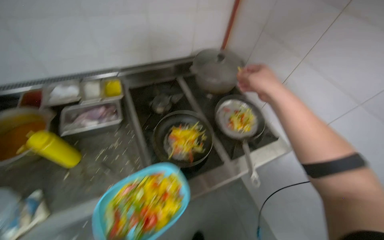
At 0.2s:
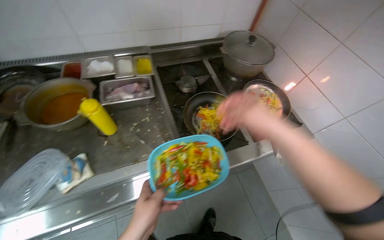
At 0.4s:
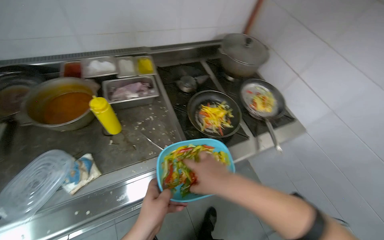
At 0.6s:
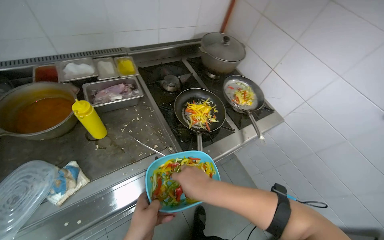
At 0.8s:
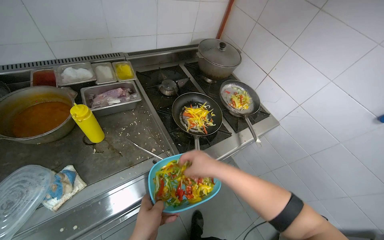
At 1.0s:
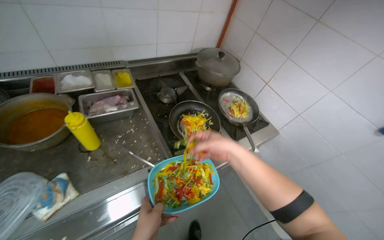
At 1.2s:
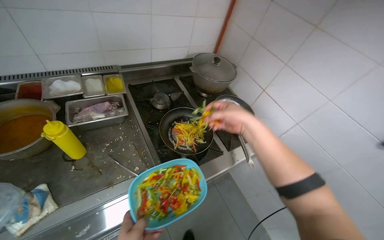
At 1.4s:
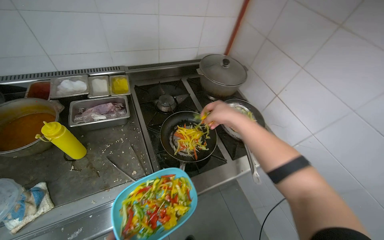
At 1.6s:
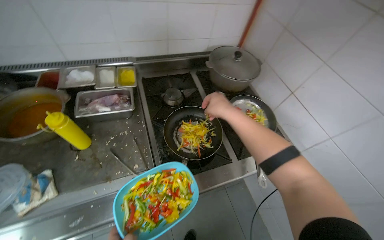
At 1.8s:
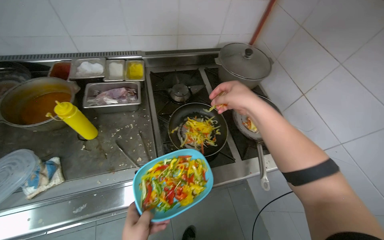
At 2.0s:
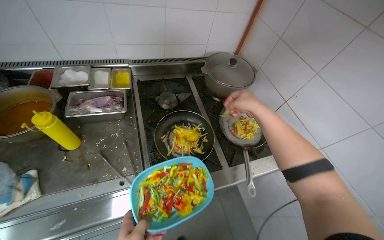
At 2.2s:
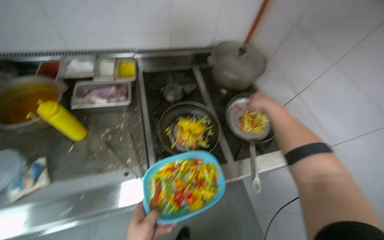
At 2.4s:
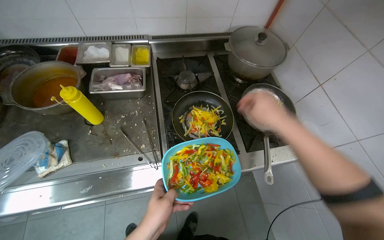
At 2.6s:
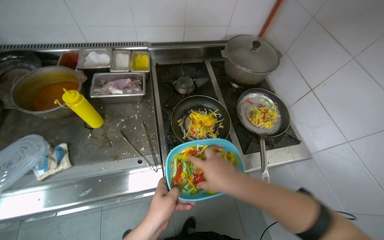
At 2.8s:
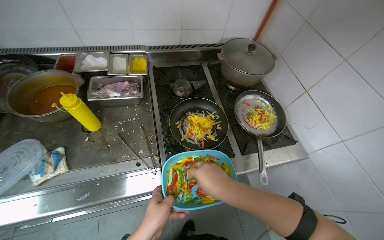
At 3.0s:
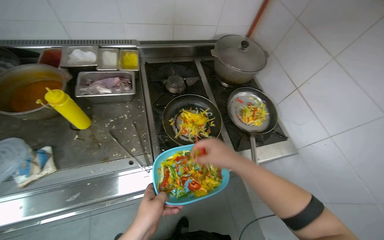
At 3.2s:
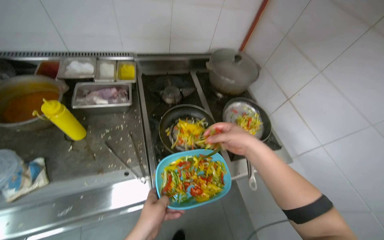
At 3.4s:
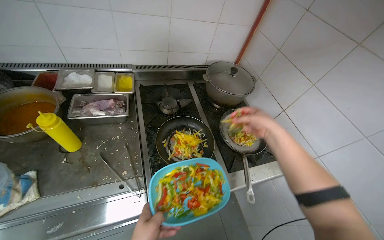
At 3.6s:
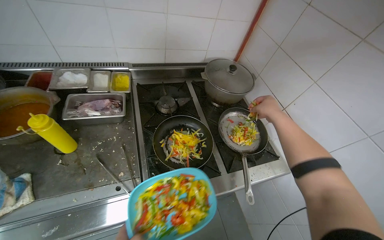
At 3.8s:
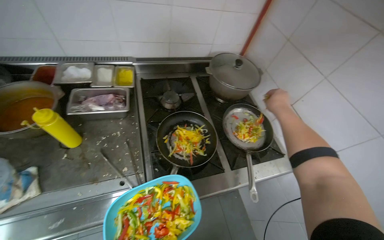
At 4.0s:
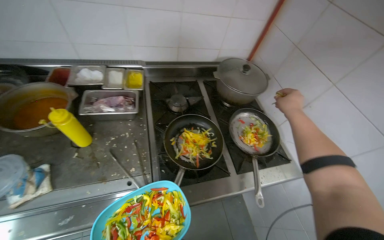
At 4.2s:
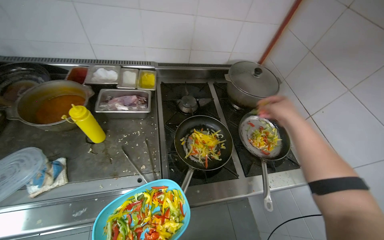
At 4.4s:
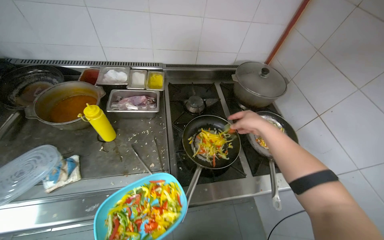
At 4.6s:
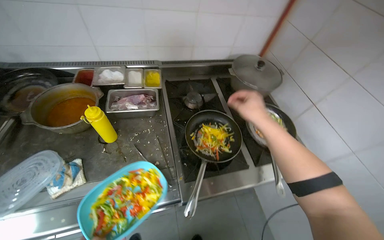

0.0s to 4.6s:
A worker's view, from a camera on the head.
Job: cooking food.
The whole recording: Transferring sliced vegetables to pans. The worker transfers sliced vegetables from a container into two frying pans on the stove.
0.0s to 1.6s: The right hand heads to the left, covering approximately 15 cm, and travels down the picture and back again, some 40 cm each way.
1.6s to 3.0s: The right hand goes approximately 20 cm down the picture.
3.0s to 4.6s: The right hand moves up the picture, approximately 15 cm.

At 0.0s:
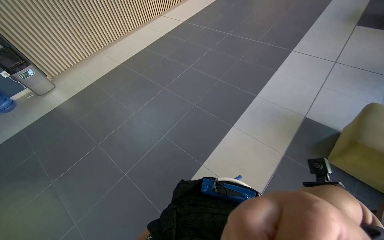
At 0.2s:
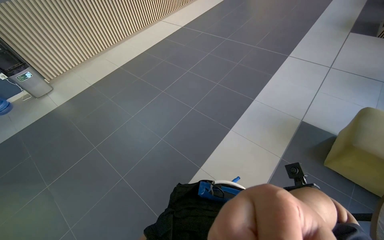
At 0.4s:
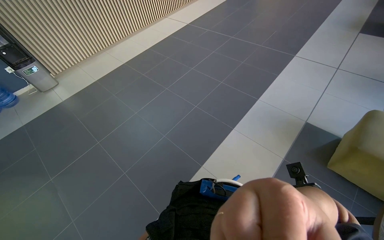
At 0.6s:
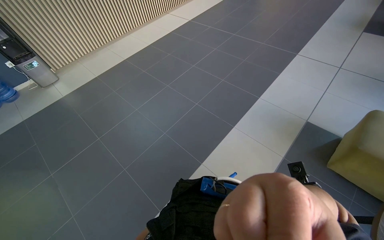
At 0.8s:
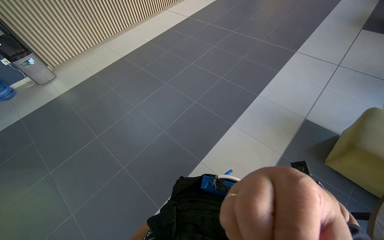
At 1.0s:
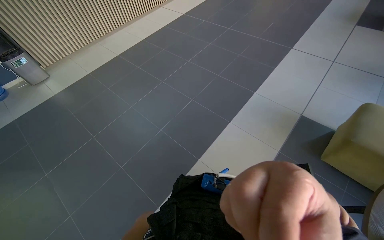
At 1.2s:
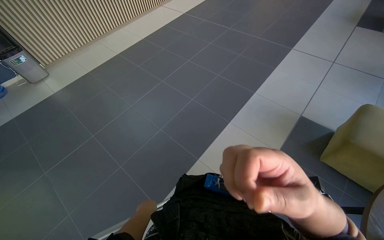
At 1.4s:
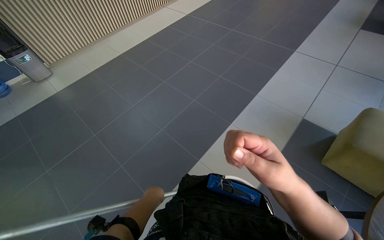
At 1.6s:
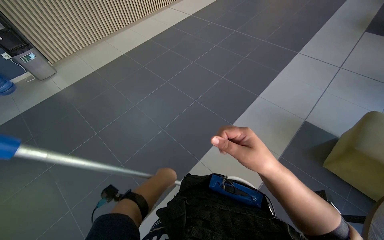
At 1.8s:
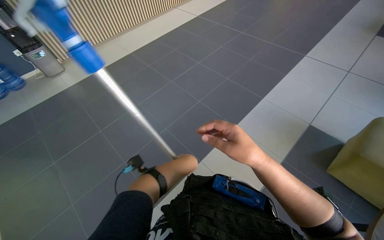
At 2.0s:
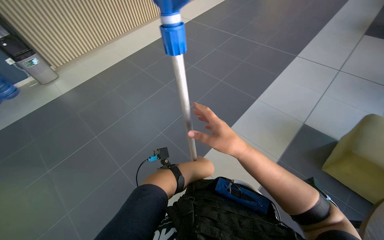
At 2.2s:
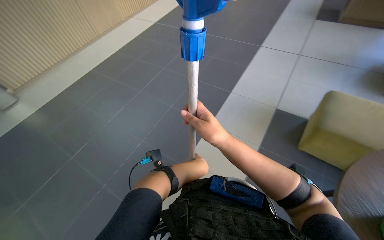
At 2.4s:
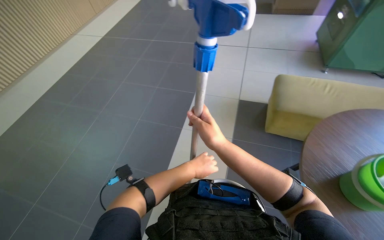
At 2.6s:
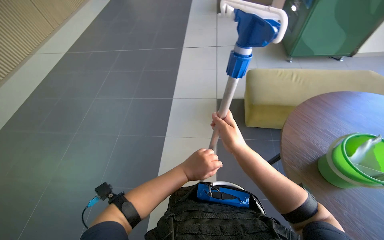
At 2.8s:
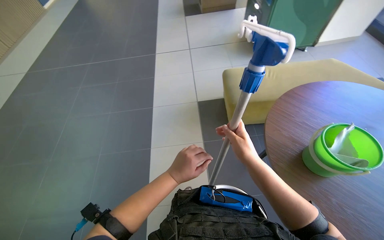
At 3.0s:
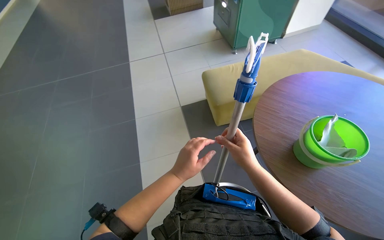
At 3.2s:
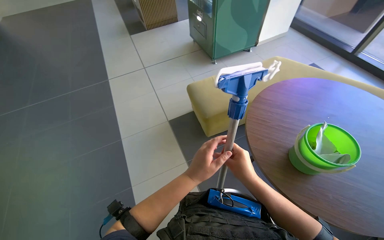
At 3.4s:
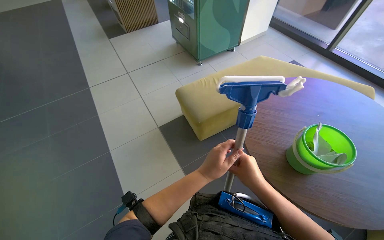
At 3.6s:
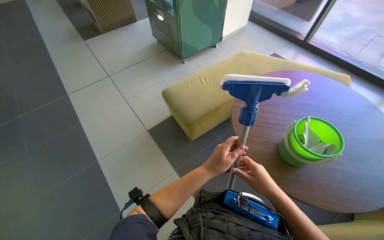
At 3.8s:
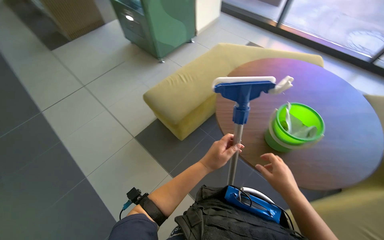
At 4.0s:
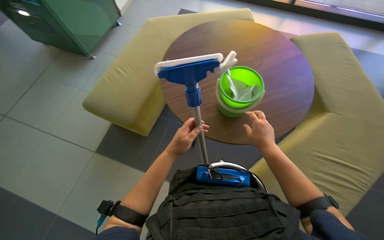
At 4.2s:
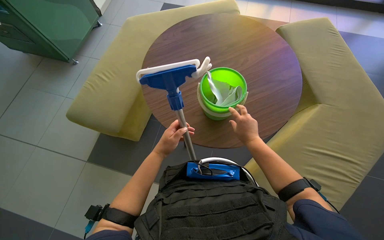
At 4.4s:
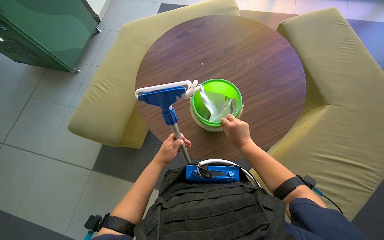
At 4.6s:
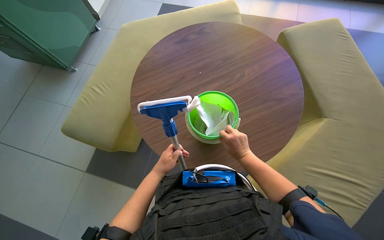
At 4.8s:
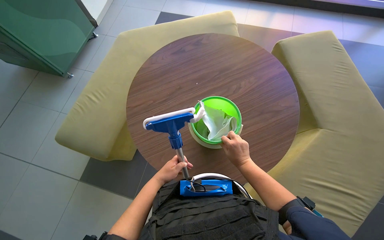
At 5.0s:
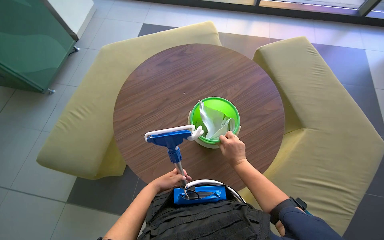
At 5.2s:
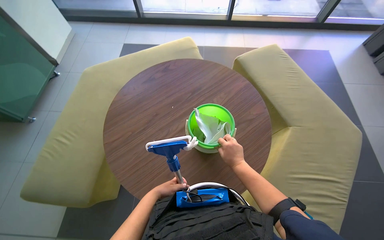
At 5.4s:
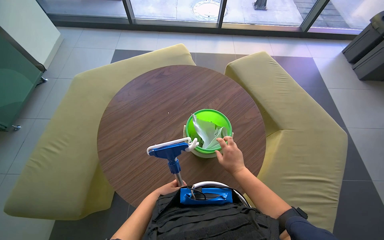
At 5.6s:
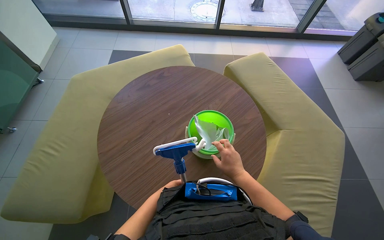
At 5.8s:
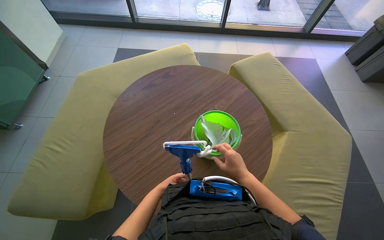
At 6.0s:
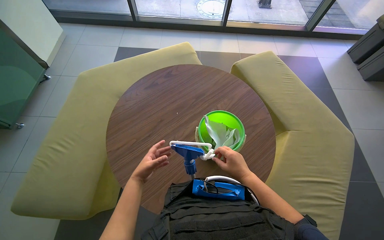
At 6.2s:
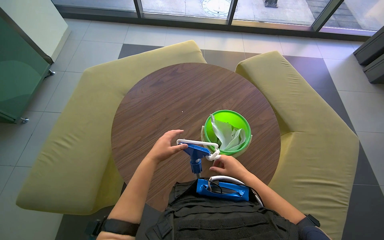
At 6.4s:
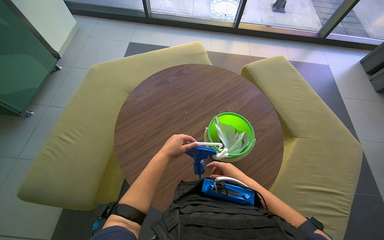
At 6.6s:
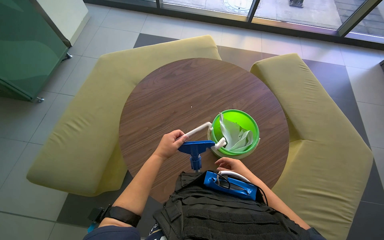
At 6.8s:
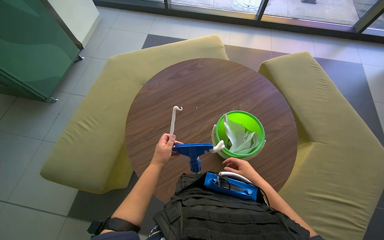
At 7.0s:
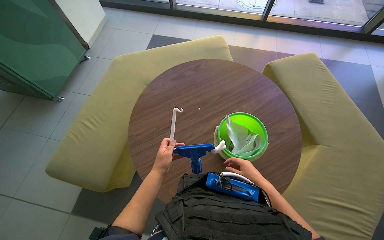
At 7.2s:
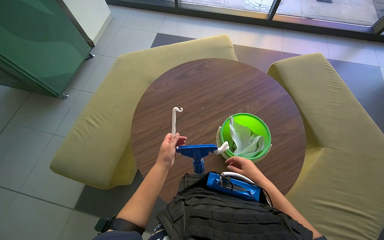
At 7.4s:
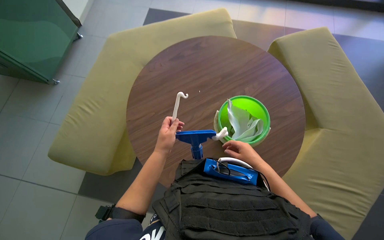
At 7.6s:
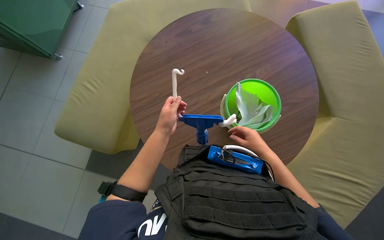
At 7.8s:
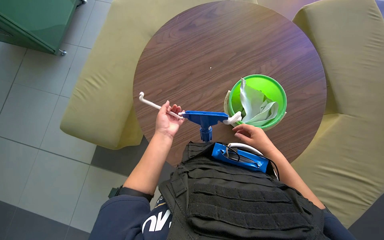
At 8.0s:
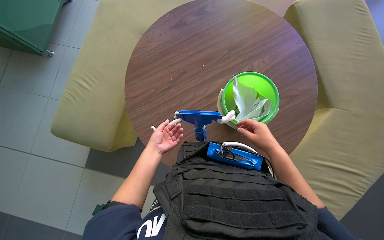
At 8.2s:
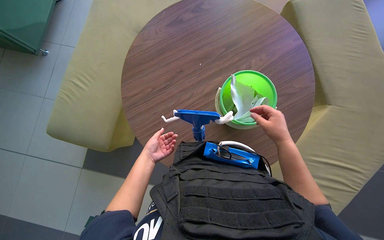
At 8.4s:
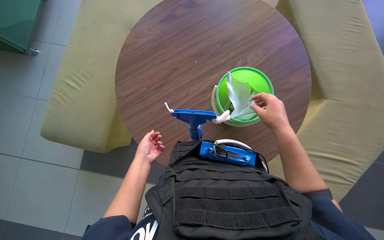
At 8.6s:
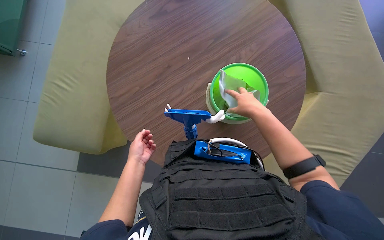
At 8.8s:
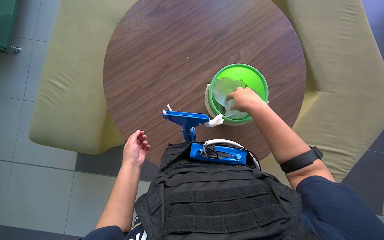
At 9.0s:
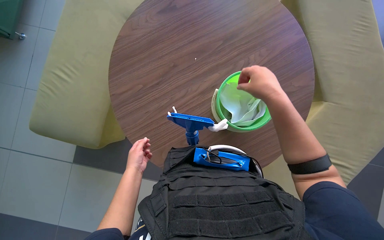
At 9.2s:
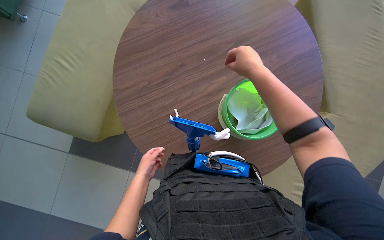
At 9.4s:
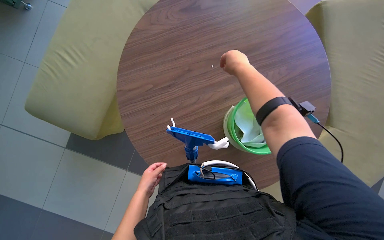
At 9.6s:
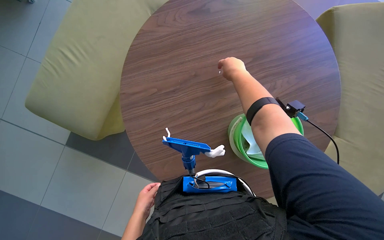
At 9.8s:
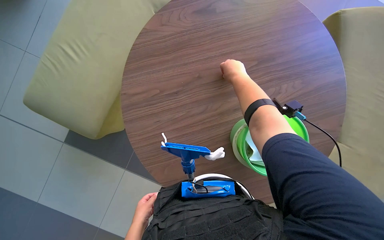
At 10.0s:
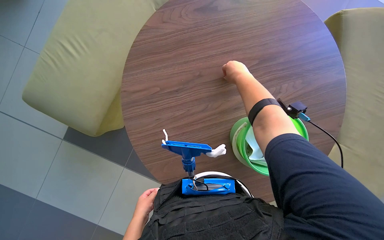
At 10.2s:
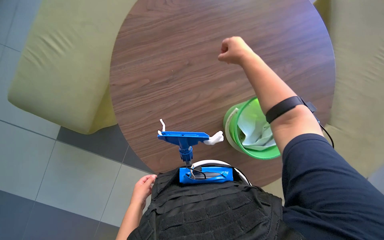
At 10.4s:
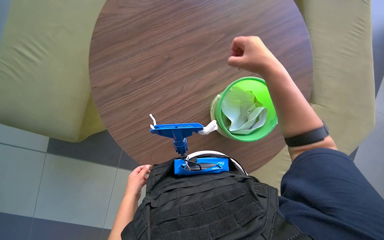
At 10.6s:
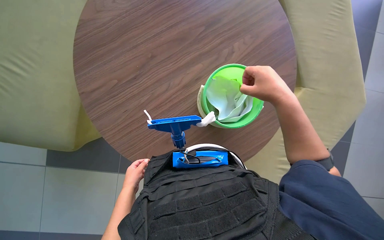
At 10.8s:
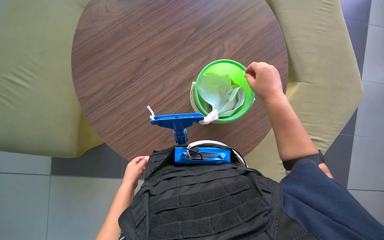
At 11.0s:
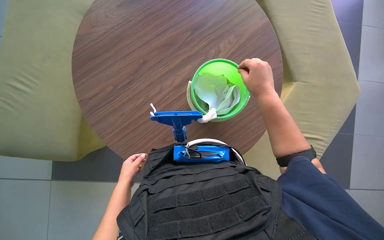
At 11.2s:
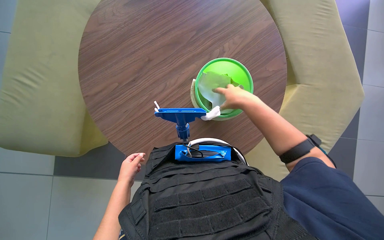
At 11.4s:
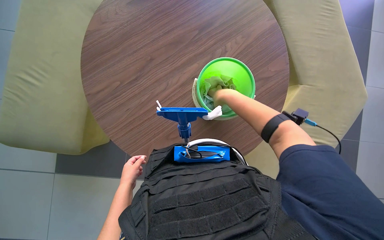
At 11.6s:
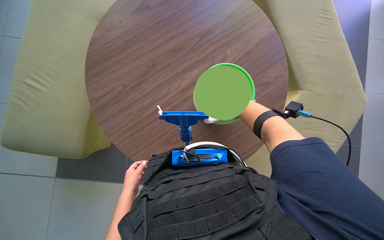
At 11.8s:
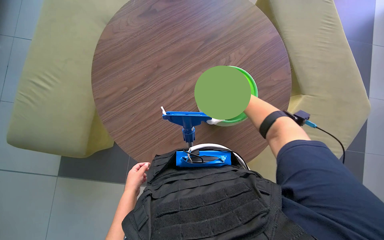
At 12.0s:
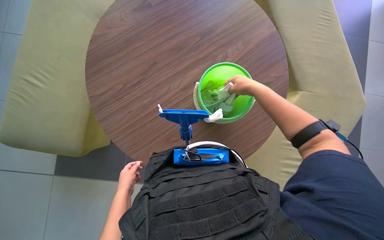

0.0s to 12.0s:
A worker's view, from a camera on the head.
Job: preparing cleaning supplies.
The whole recording: Preparing squeegee and cloth. The worker attaches a cloth to the squeegee tool, then dips it into the bucket and wrings it out.
1.6s to 3.0s: The wearer looks roughly 35 degrees further to the right.
3.0s to 4.4s: The head turns to the right by about 60 degrees.
4.4s to 6.0s: The head rotates approximately 15 degrees to the right. The left hand shifts roughly 15 cm to the left.
6.0s to 7.6s: The wearer looks roughly 15 degrees further downward.
7.6s to 9.0s: The right hand heads up the picture and nearer to the camera, covering approximately 20 cm. Meanwhile the left hand heads down the picture and farther from the camera, covering approximately 15 cm.
9.0s to 10.4s: The right hand is displaced up the picture by approximately 10 cm, and goes farther from the camera and returns, some 15 cm each way, while the left hand travels down the picture by some 10 cm.
10.4s to 12.0s: The right hand shifts some 20 cm farther from the camera and to the right.

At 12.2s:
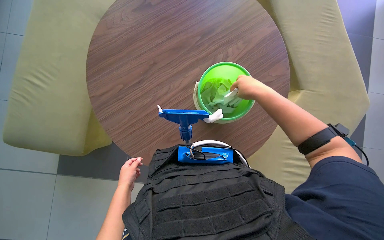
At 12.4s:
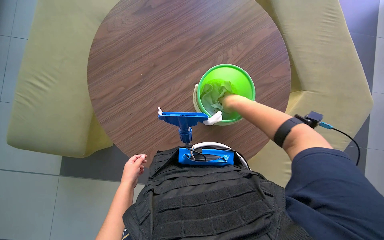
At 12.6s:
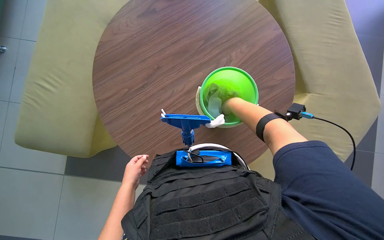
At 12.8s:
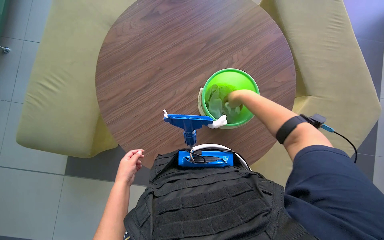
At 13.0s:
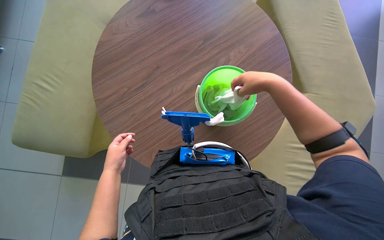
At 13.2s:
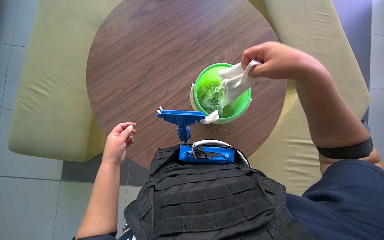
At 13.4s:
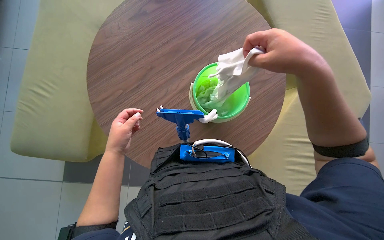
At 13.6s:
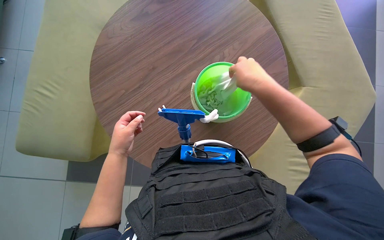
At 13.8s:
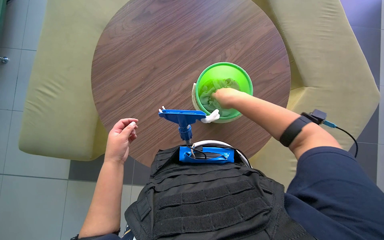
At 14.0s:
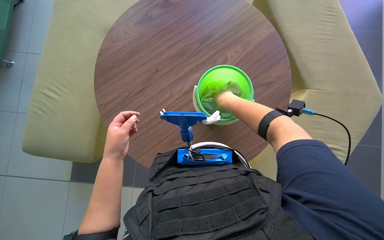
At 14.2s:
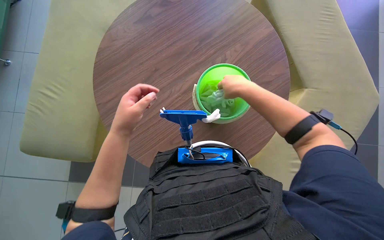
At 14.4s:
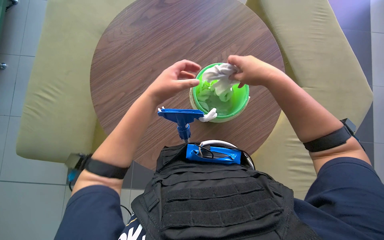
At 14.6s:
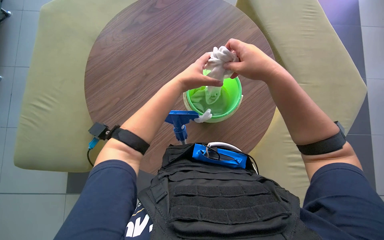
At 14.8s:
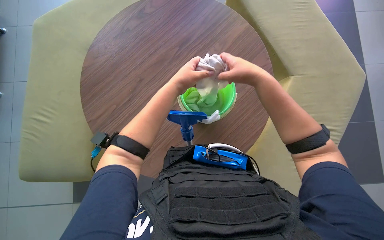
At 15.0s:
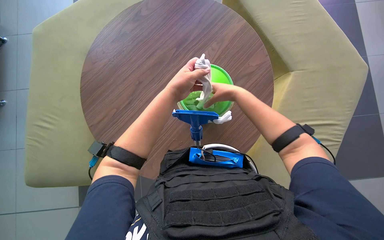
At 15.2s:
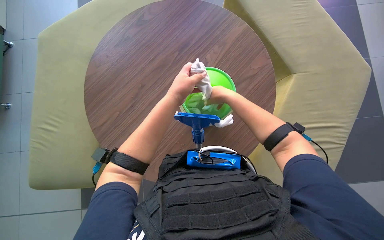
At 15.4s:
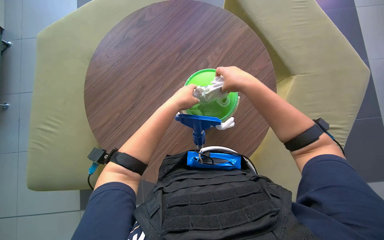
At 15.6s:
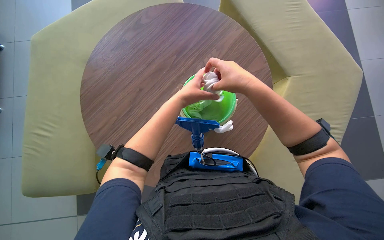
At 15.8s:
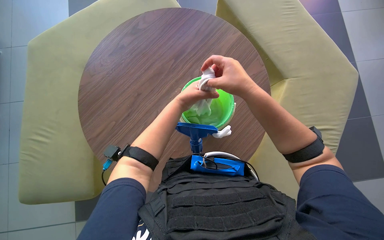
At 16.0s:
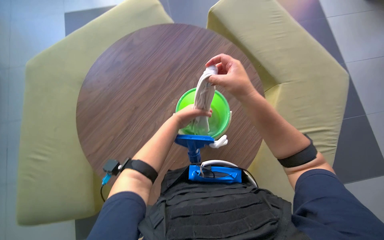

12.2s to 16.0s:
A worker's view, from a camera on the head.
Job: preparing cleaning supplies.
The whole recording: Preparing squeegee and cloth. The worker attaches a cloth to the squeegee tool, then dips it into the bucket and wrings it out.
12.2s to 13.4s: The right hand travels nearer to the camera by some 25 cm. Meanwhile the left hand heads up the picture and nearer to the camera, covering about 20 cm.
13.4s to 14.8s: The left hand moves to the right and up the picture, about 30 cm.
14.8s to 16.0s: The right hand moves about 10 cm farther from the camera and comes back.
